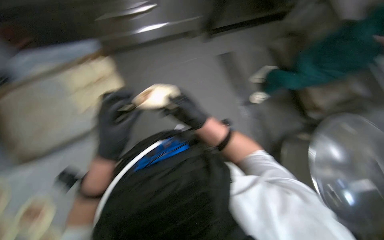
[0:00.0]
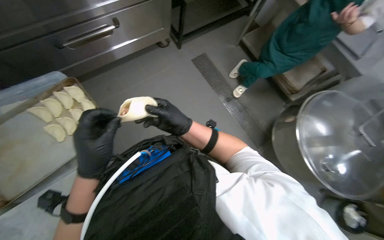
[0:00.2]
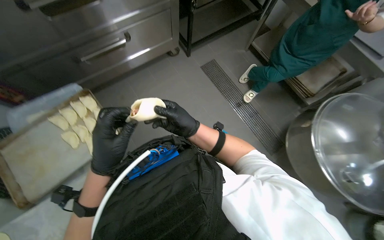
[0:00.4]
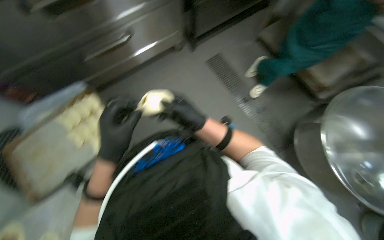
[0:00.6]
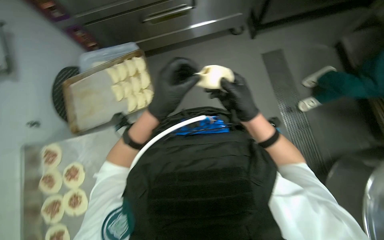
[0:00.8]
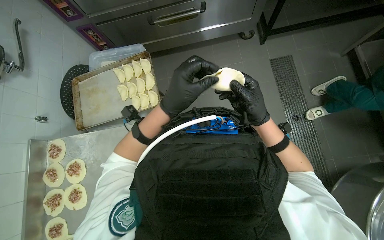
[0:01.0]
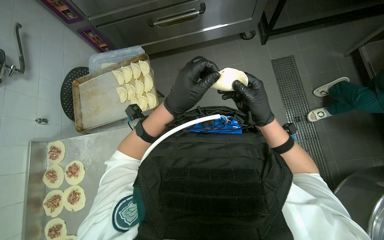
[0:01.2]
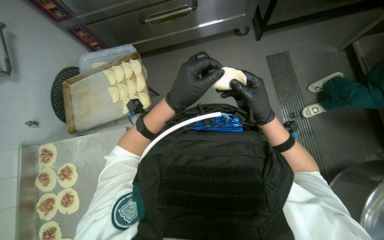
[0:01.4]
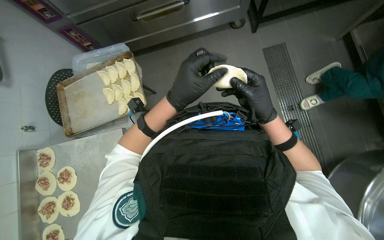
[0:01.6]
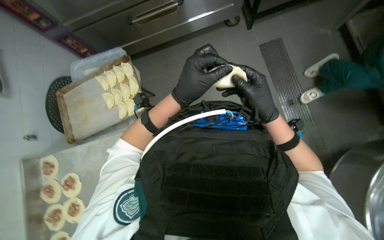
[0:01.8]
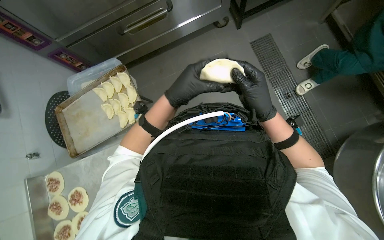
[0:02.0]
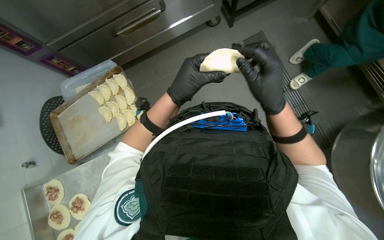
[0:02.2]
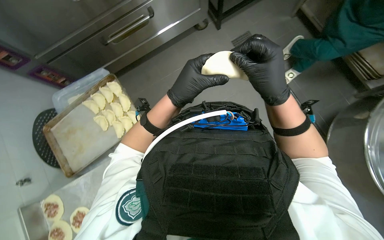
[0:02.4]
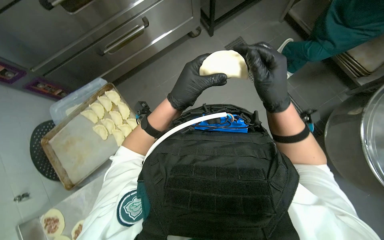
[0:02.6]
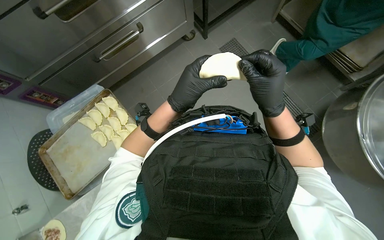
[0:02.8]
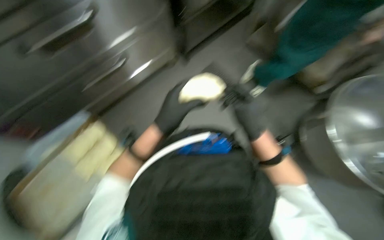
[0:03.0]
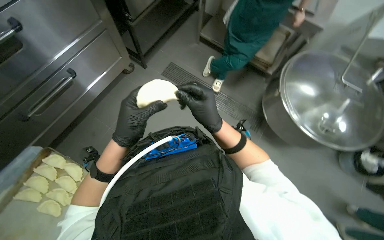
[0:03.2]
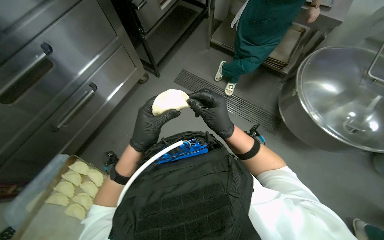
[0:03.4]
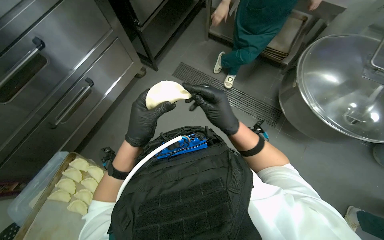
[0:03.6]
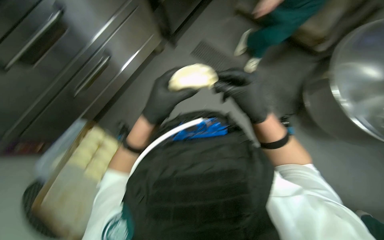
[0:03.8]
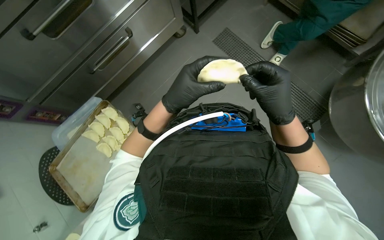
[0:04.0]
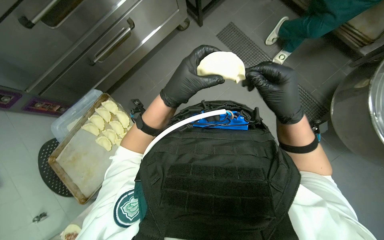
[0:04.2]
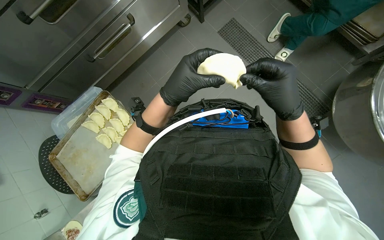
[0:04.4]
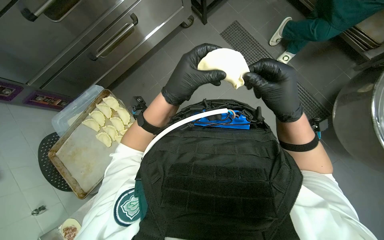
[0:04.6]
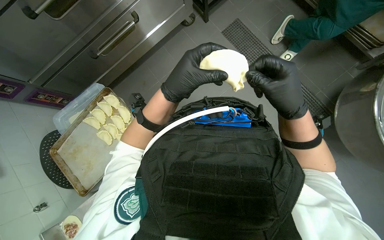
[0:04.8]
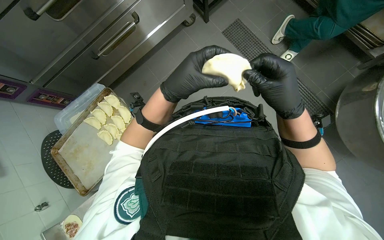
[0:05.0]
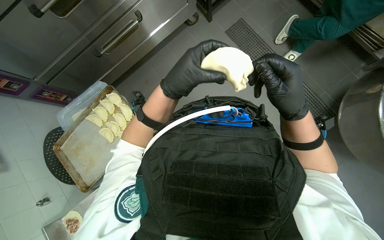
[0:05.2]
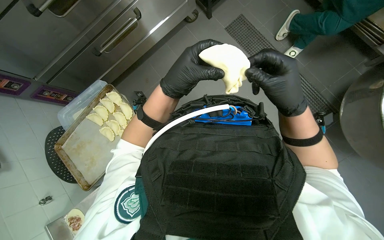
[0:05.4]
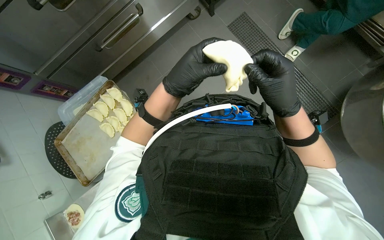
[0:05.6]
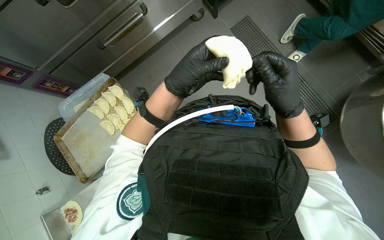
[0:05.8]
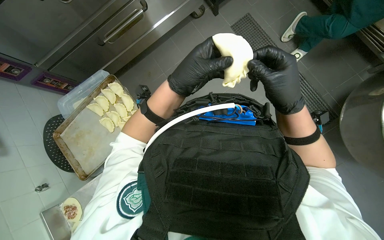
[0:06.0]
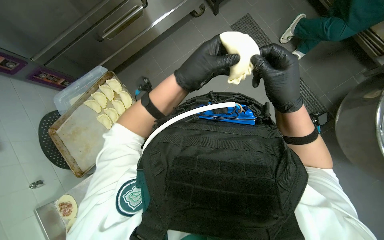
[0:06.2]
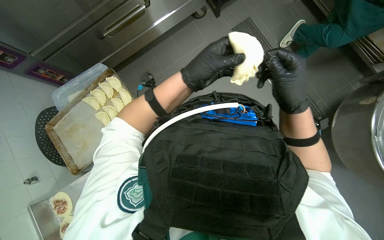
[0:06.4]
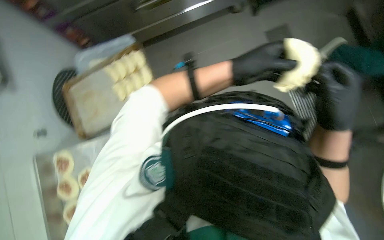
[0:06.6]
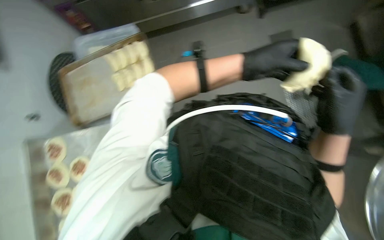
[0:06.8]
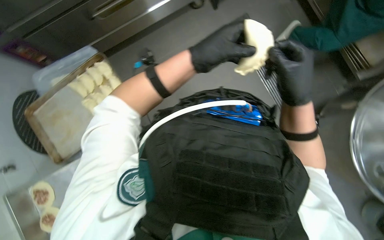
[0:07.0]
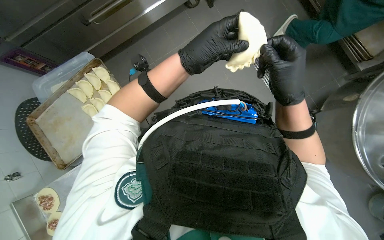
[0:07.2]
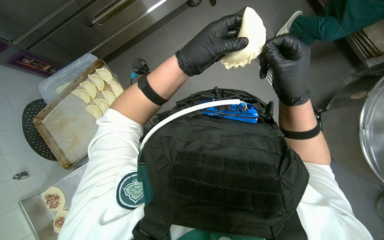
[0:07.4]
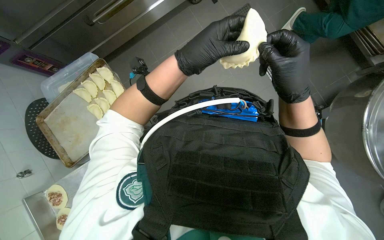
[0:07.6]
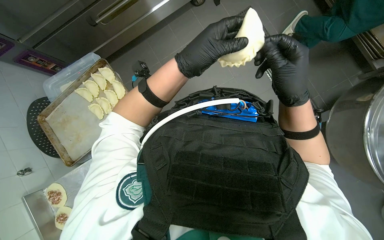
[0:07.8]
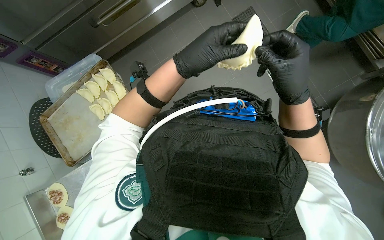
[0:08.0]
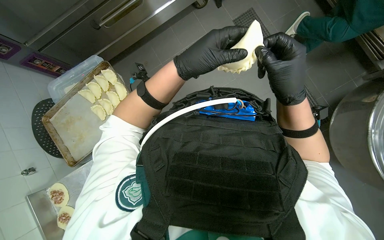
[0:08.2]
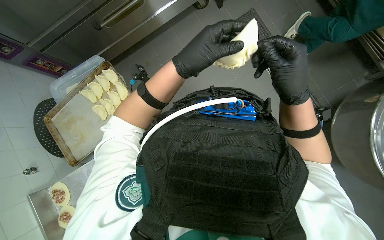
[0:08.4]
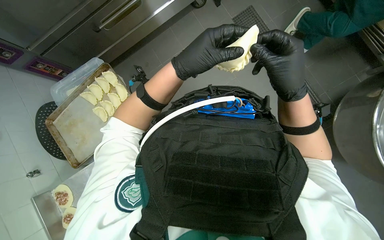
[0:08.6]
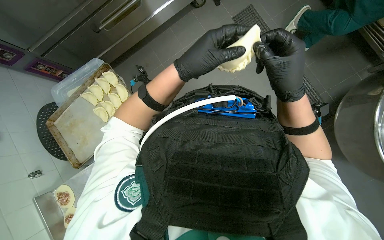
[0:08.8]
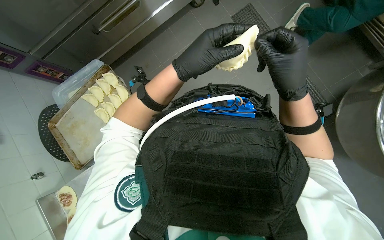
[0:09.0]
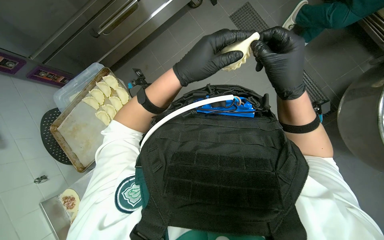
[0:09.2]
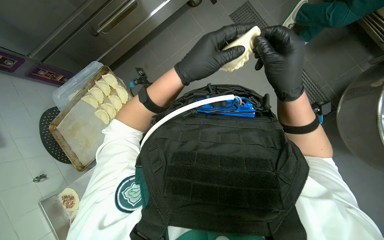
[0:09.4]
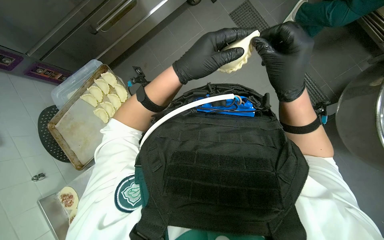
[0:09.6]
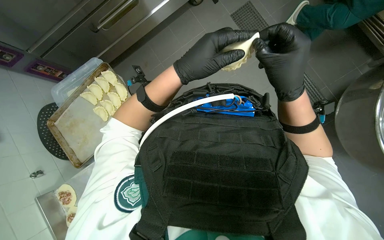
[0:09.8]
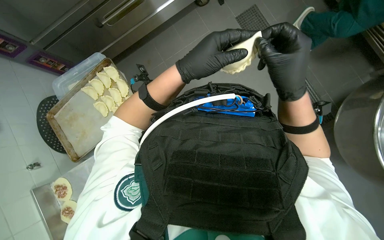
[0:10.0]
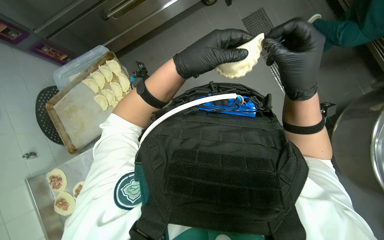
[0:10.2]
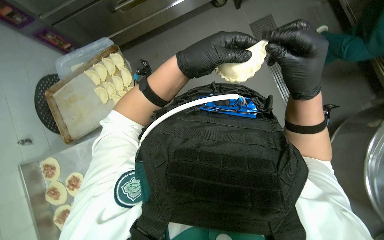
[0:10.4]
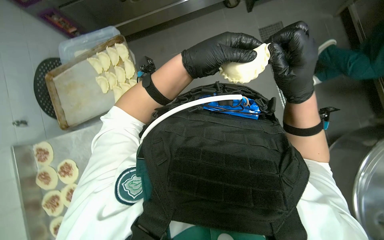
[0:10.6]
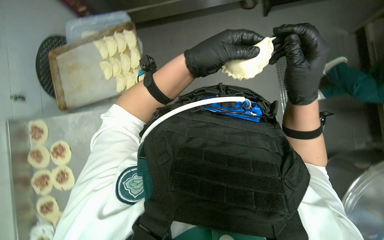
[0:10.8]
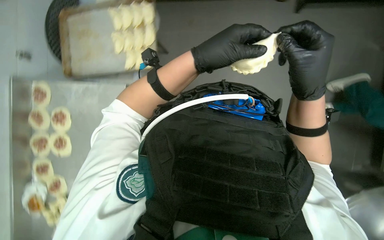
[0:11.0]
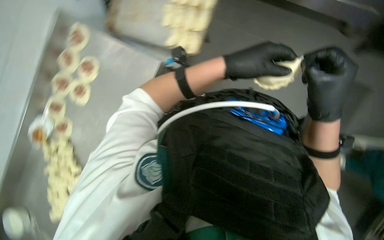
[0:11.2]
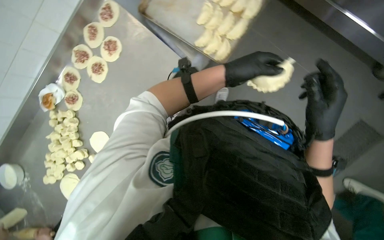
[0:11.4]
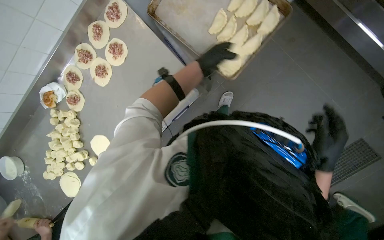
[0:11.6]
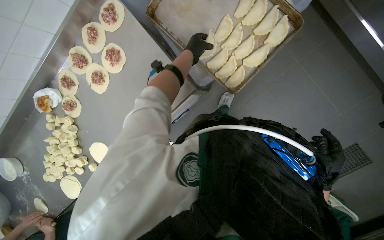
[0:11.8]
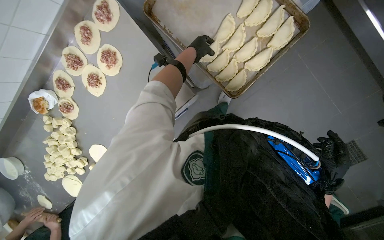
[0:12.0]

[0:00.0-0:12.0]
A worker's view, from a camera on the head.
Job: preparing food.
The whole recording: Preparing meat-filled dough. The worker fills dough circles with meat and crimps the edges to form pastries, then places them on a baking tray.
0:01.6 to 0:03.0: The right hand is displaced down the picture by roughly 10 cm.
0:04.4 to 0:06.0: The hands stay close to where they were, moving slightly.
0:07.6 to 0:10.4: The hands stay close to where they were, moving slightly.
0:10.4 to 0:12.0: Everything in view rotates approximately 45 degrees clockwise.

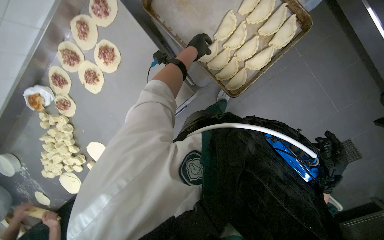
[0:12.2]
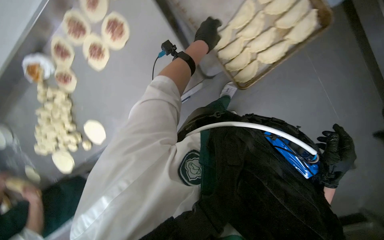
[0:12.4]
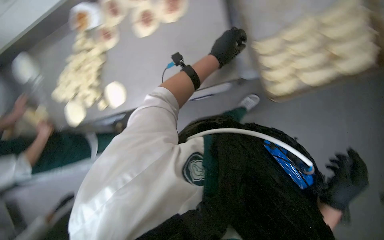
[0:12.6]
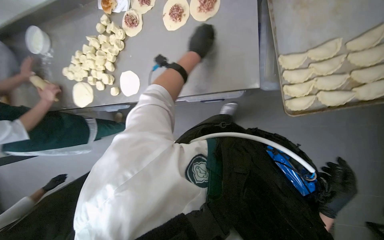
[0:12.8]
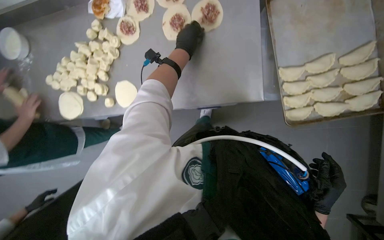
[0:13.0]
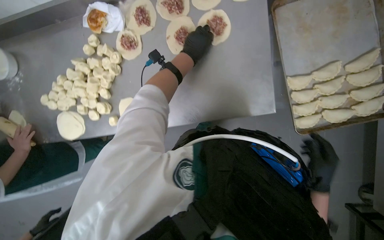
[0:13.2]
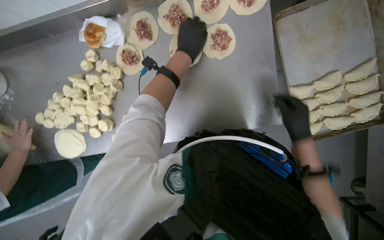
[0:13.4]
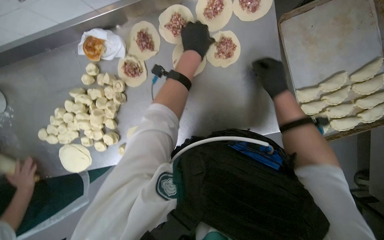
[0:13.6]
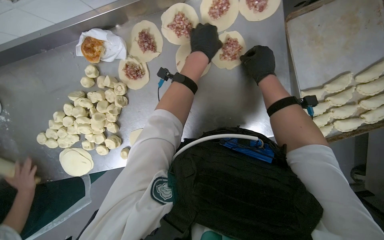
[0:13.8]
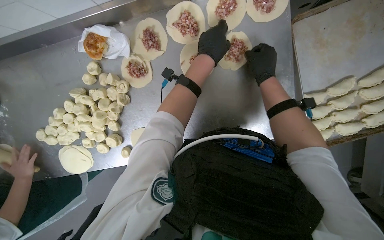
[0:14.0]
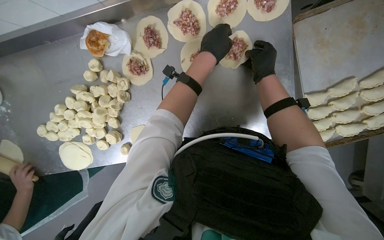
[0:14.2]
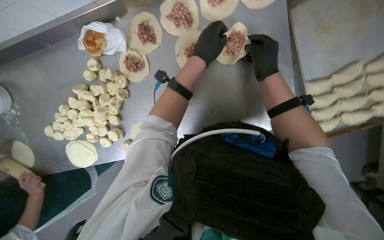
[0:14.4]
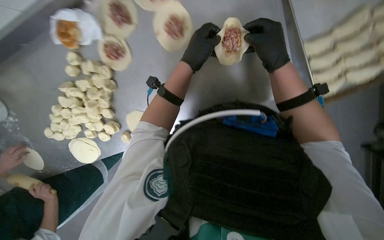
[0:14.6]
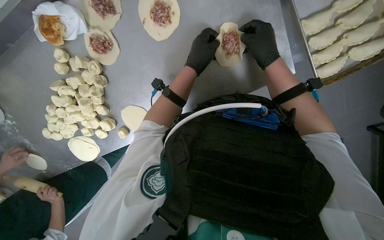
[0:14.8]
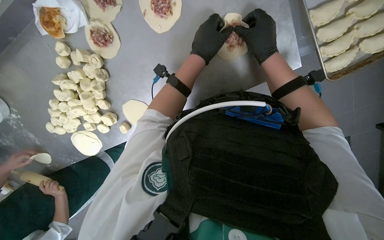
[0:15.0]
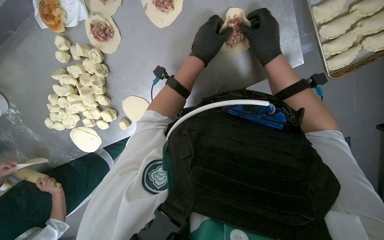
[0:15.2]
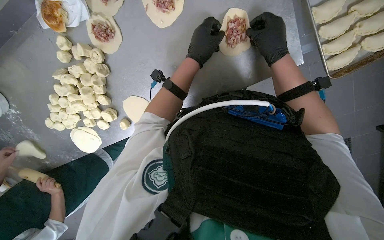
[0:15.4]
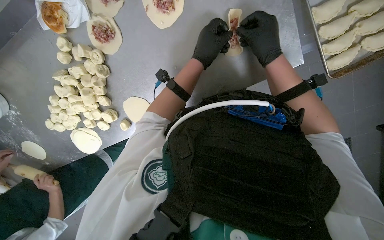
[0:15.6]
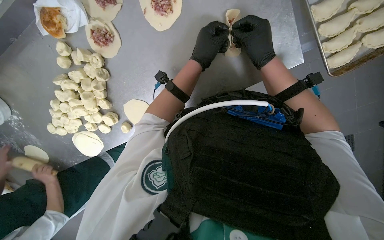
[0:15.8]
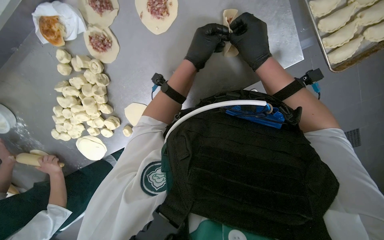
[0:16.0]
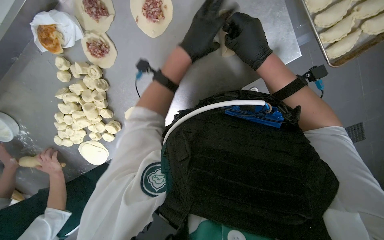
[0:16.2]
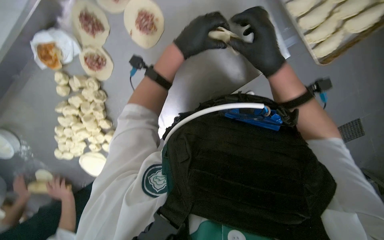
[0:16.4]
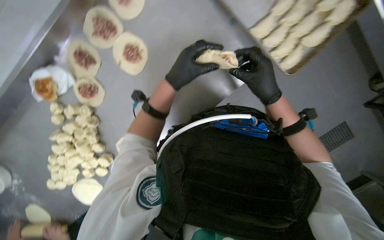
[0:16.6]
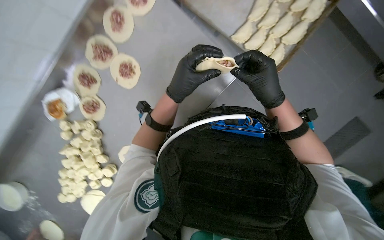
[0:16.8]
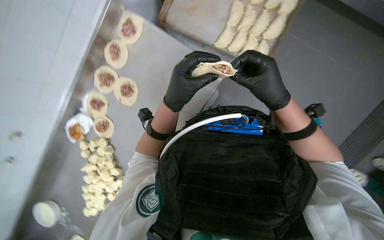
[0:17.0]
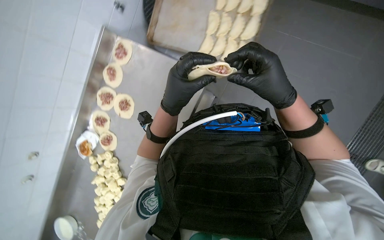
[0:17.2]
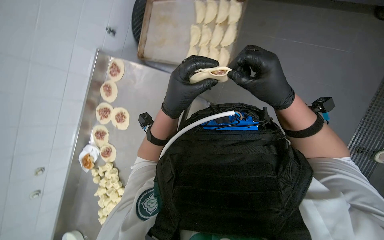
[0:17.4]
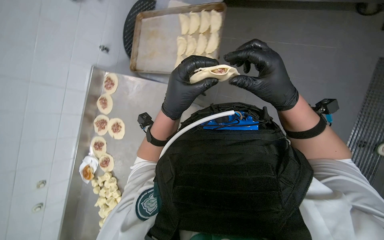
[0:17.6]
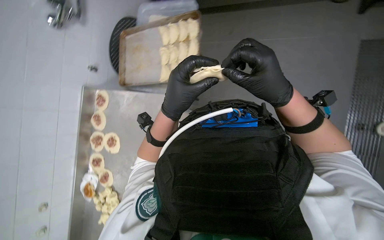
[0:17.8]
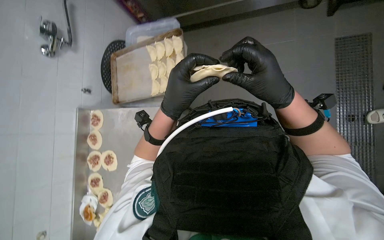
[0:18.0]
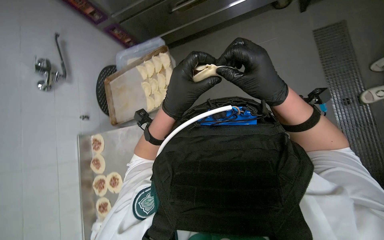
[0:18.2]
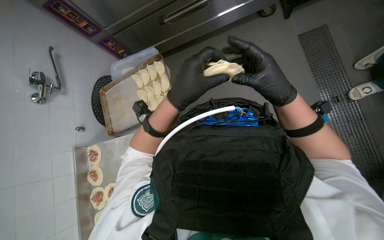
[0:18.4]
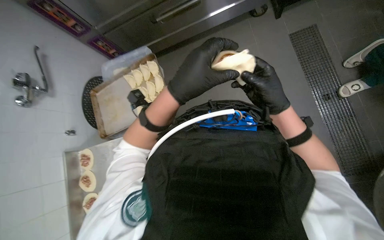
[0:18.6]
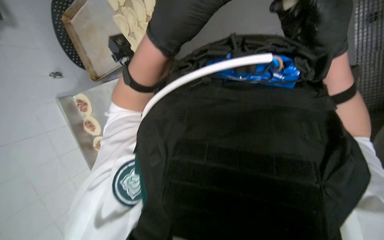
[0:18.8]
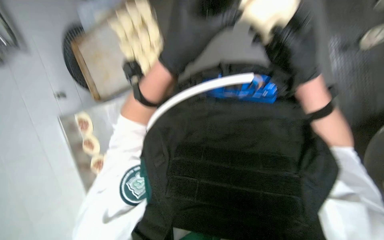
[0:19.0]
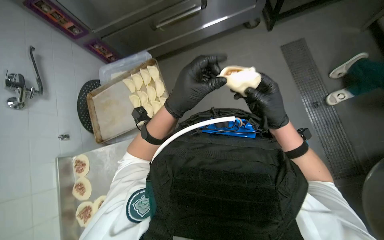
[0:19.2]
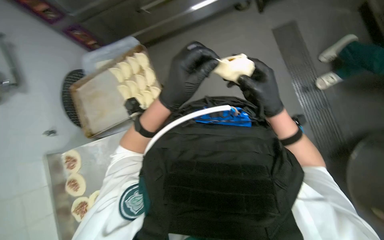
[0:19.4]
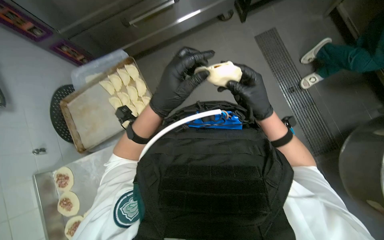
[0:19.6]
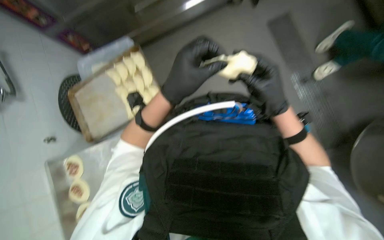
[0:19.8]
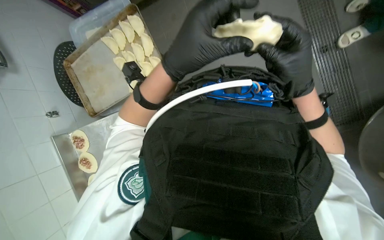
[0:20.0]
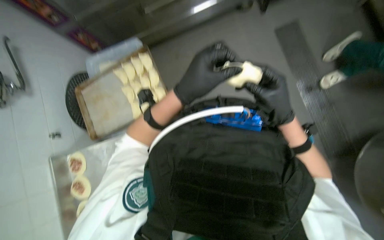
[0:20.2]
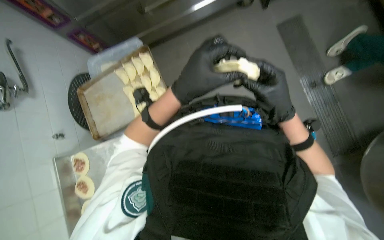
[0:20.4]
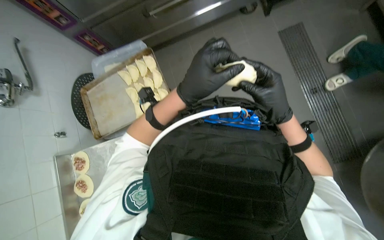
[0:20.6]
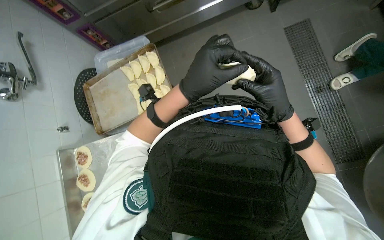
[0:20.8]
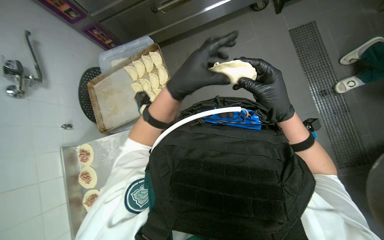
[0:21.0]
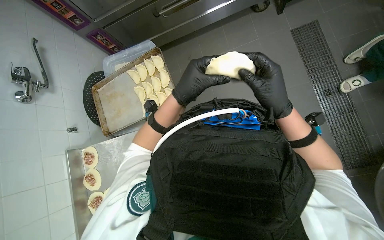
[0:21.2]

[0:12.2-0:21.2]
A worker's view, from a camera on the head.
Job: preparing food.
The whole recording: Preparing meat-filled dough. The worker fills dough circles with meat and crimps the edges to form pastries, then places them on a baking tray.
0:12.2 to 0:13.8: The wearer moves approximately 60 cm.
0:13.8 to 0:15.2: The view tips downward by some 15 degrees.
0:15.2 to 0:16.6: The view tips upward by roughly 15 degrees. The right hand shifts some 10 cm down the picture.
0:16.6 to 0:18.2: The wearer moves about 60 cm. The camera is aimed approximately 25 degrees further to the left. The wearer looks some 35 degrees further upward. The scene rotates counterclockwise by some 50 degrees.
0:18.2 to 0:19.8: The view tilts some 25 degrees upward.
0:19.8 to 0:21.2: The hands are busy where they are.
